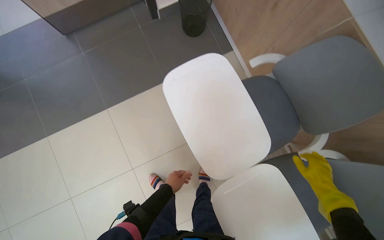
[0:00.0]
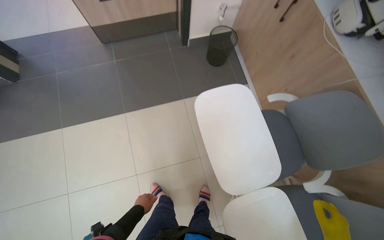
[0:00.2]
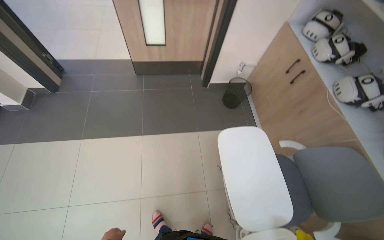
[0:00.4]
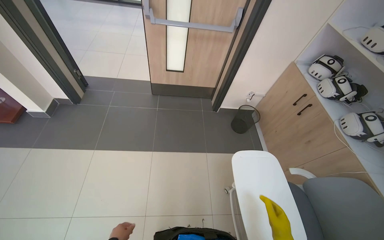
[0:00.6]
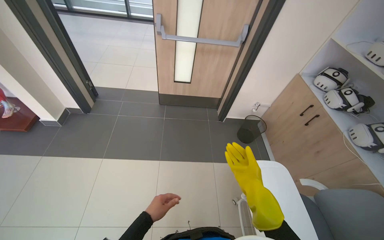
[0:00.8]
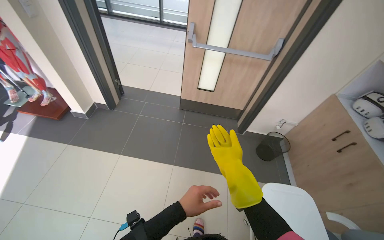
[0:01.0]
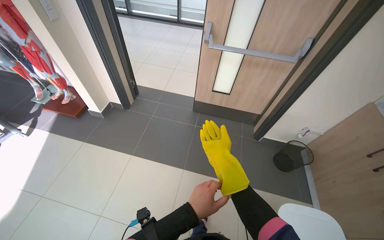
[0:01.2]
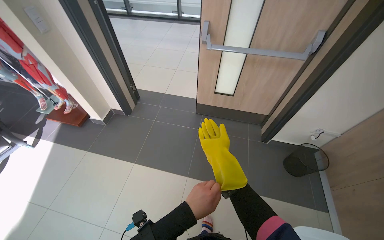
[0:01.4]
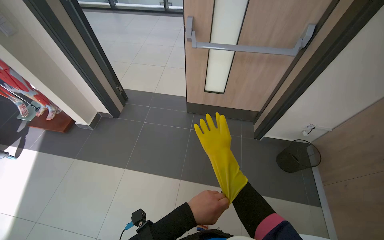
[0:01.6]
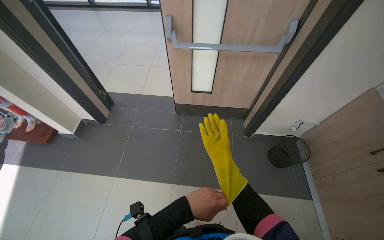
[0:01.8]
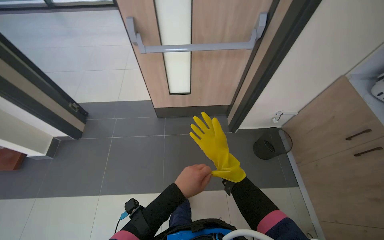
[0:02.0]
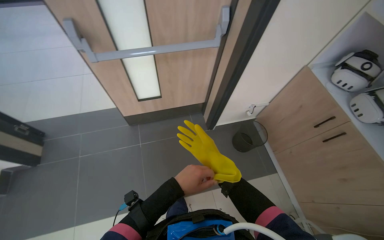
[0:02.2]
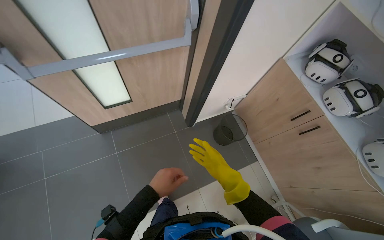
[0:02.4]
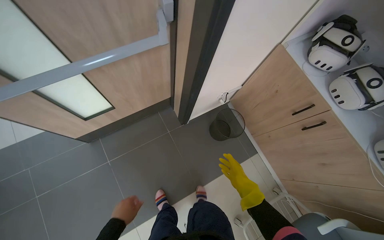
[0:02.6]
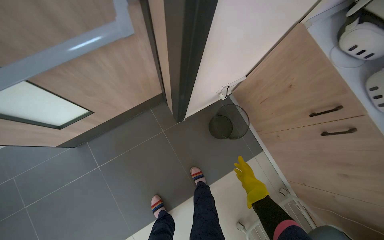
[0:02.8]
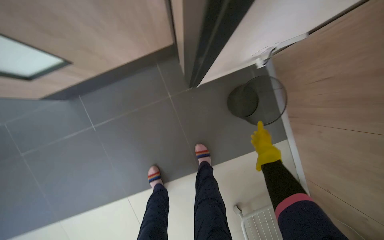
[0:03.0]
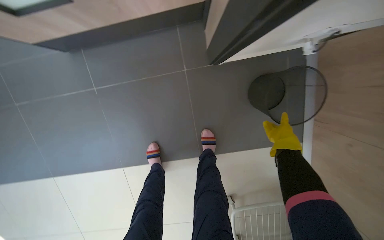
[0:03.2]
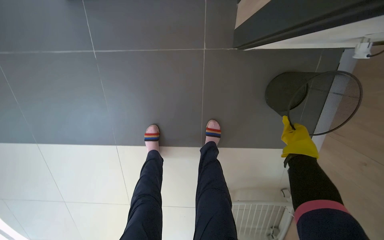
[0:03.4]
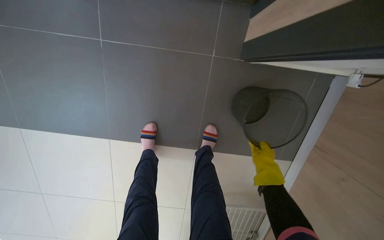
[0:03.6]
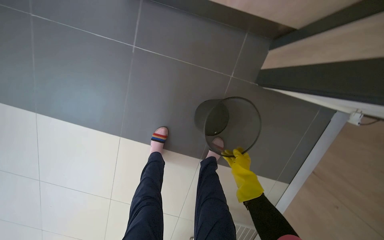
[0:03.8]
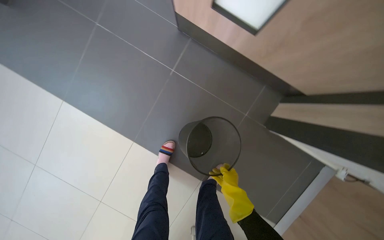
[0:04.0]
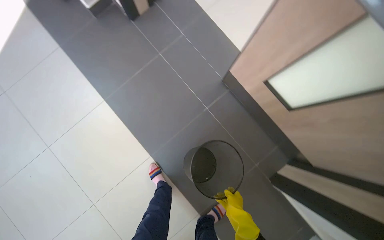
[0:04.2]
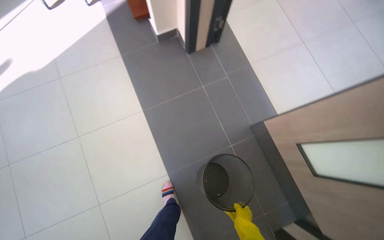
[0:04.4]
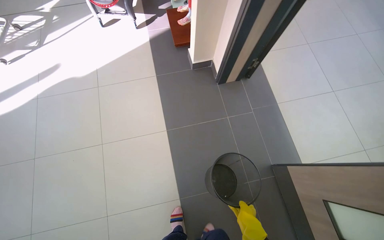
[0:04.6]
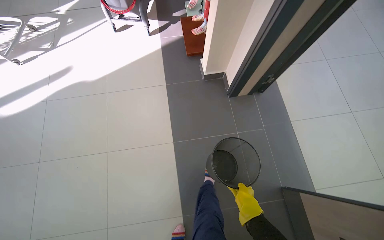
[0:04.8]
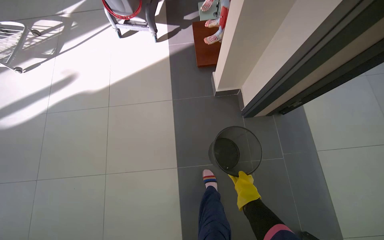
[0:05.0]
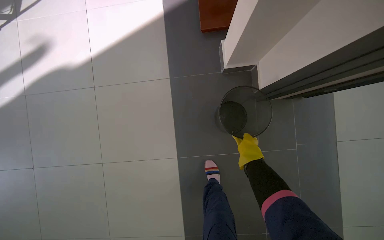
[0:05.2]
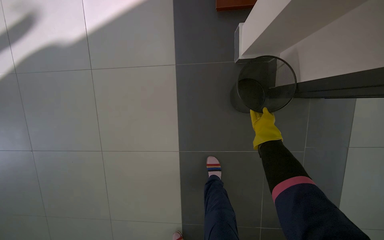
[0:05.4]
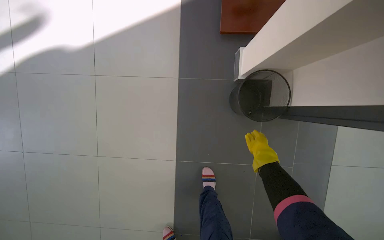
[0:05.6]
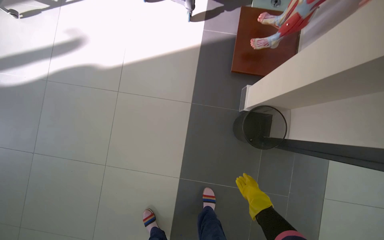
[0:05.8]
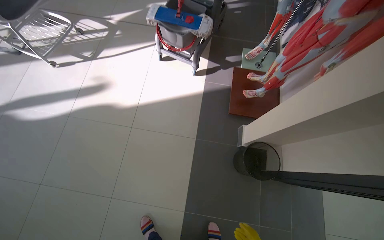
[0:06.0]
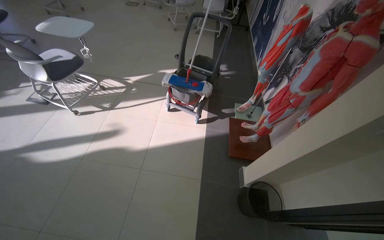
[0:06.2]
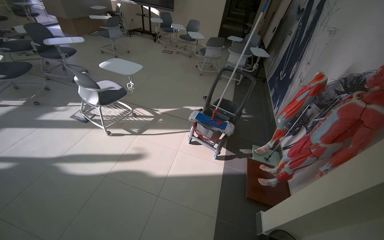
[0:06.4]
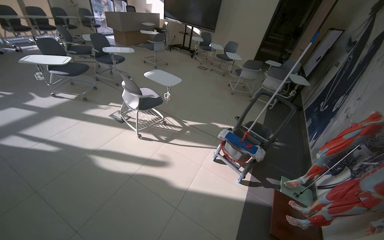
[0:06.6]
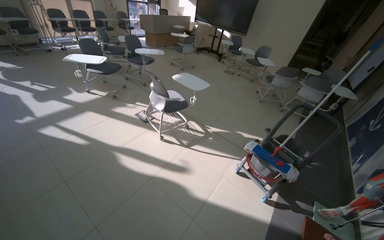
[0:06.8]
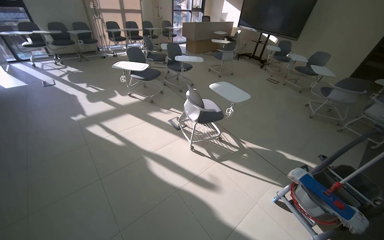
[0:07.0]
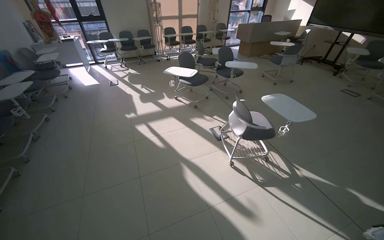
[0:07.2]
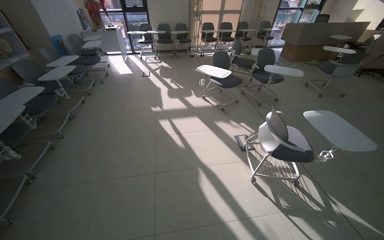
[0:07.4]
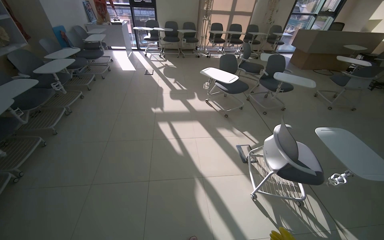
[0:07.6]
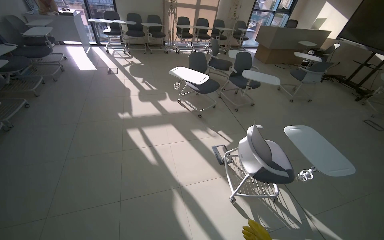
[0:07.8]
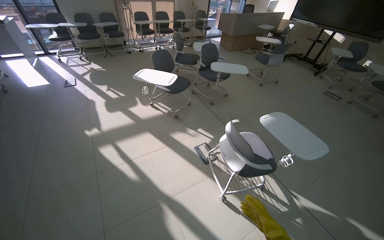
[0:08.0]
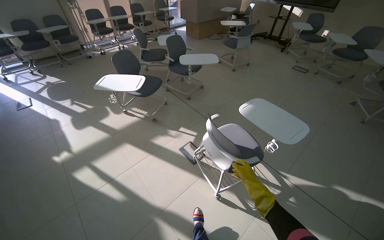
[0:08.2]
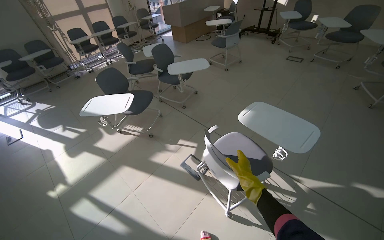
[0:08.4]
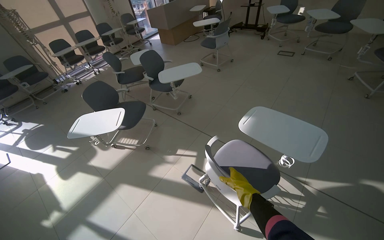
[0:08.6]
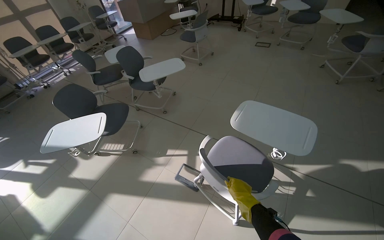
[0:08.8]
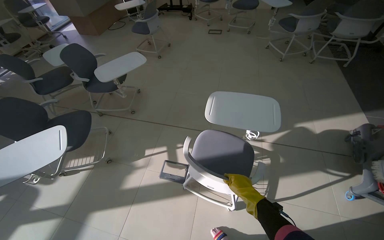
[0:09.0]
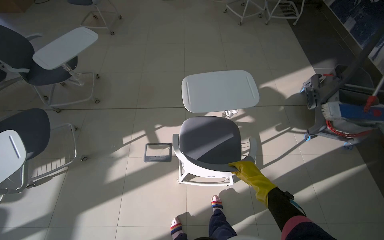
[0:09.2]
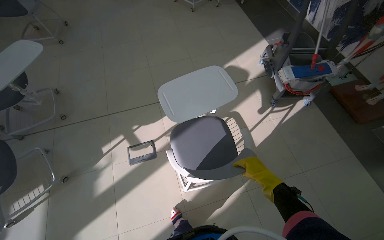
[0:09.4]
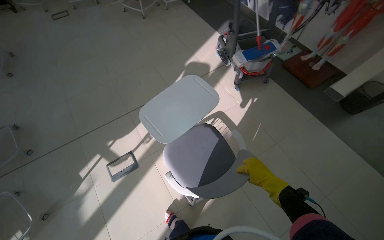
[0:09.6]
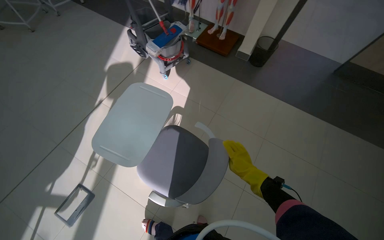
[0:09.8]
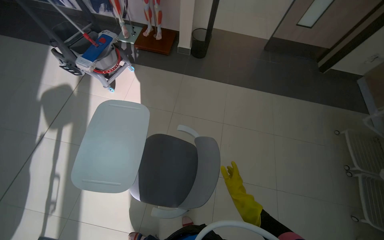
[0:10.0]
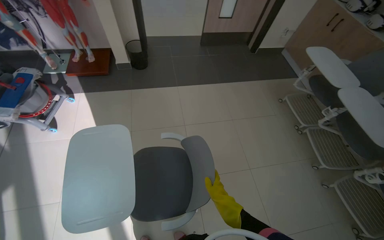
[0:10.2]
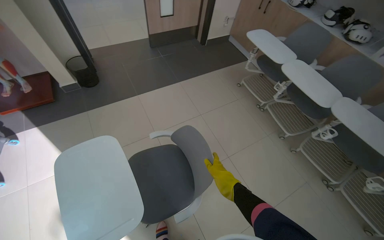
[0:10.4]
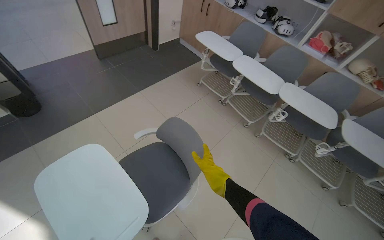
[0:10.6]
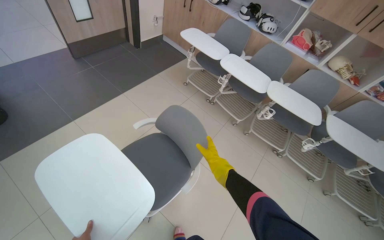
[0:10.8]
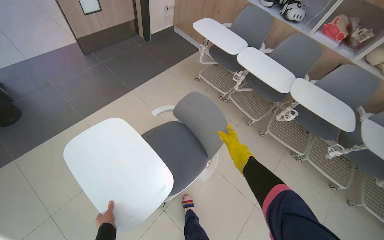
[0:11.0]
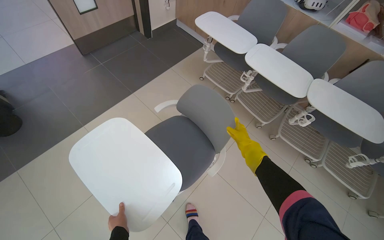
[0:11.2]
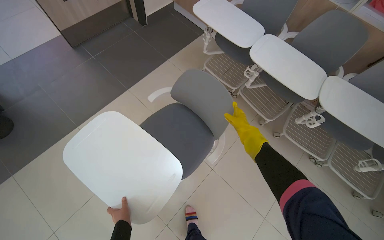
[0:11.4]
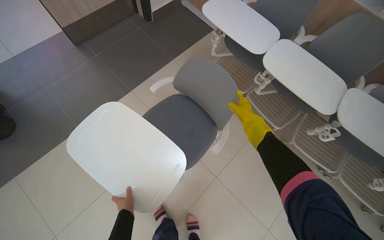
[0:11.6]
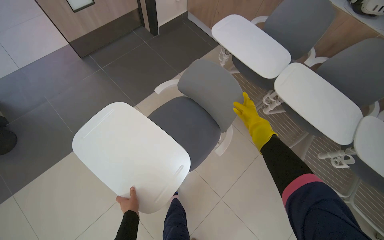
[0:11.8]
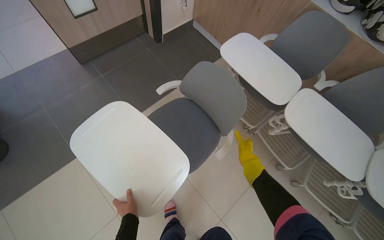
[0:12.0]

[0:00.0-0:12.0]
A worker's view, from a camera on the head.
Job: organizing items.
The whole recording: Organizing classroom furniture and items. The worker organizes the classroom by adjusting chairs, placing items on shelves, and repositioning a skeleton model.
0:00.0 to 0:01.6: The camera travels approximately 50 cm. The head turns to the left by about 35 degrees. The wearer looks approximately 30 degrees further upward.
0:01.6 to 0:03.0: The wearer moves roughly 1 m. The wearer's head swings some 35 degrees to the right. The view tilts some 40 degrees downward.
0:03.0 to 0:04.4: The wearer moves some 90 cm. The wearer looks approximately 15 degrees further upward. The scene rotates clockwise by some 85 degrees.
0:04.4 to 0:06.0: The camera travels approximately 1 m. Everything in view rotates some 30 degrees clockwise.
0:06.0 to 0:07.6: The camera travels some 1 m. The head turns to the left by about 75 degrees. The view tips upward by approximately 35 degrees.
0:07.6 to 0:09.0: The head travels roughly 90 cm. The head turns to the right by some 70 degrees.
0:09.0 to 0:10.4: The camera travels about 80 cm. The head rotates approximately 130 degrees to the right.
0:10.4 to 0:12.0: The camera travels approximately 90 cm.

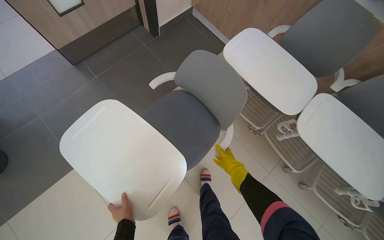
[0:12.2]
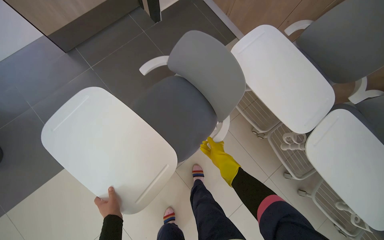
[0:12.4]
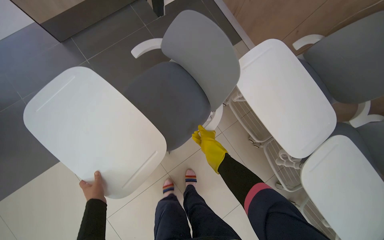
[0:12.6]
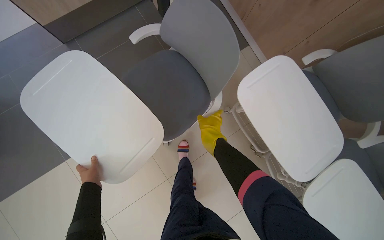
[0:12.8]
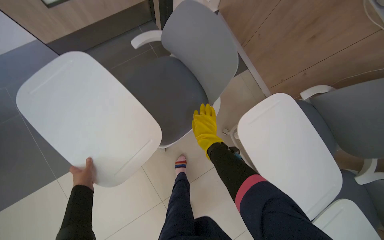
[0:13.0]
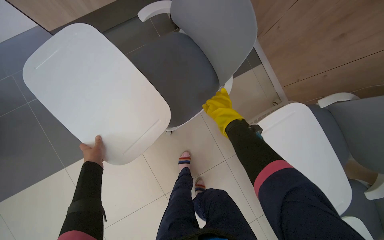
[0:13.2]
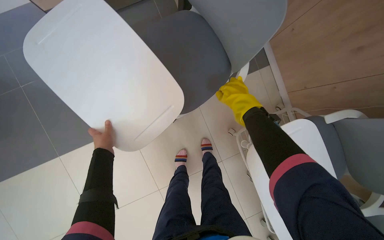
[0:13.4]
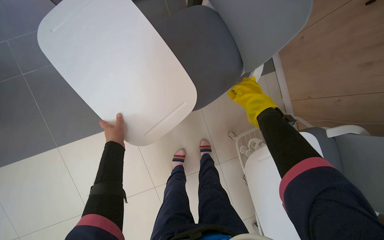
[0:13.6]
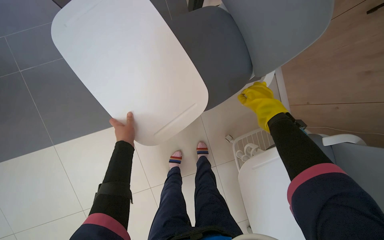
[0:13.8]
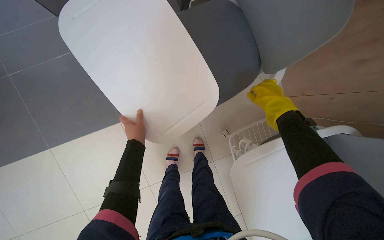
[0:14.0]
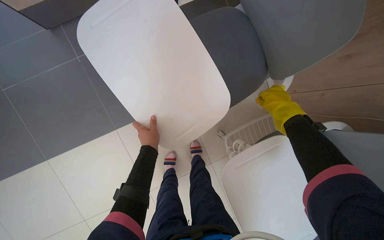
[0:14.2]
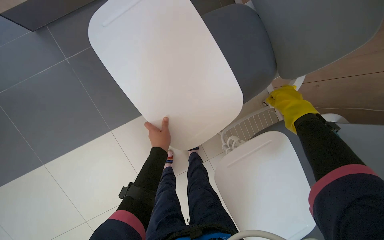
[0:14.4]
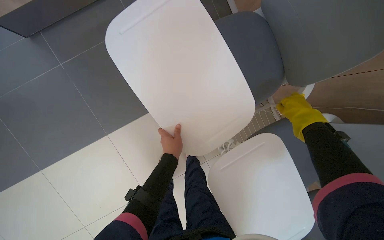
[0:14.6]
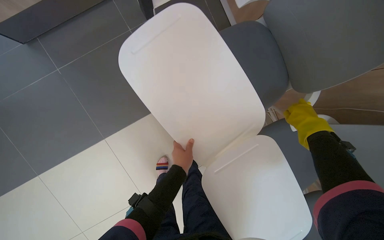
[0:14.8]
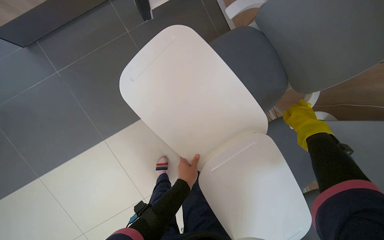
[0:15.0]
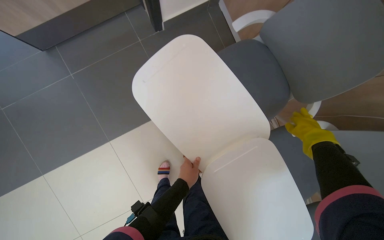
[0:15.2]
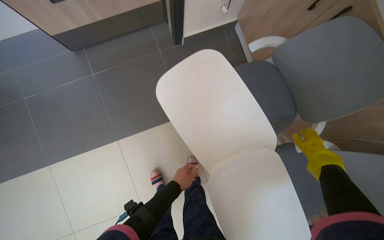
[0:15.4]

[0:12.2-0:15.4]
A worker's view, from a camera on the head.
Job: organizing items.
The whole recording: Organizing classroom furniture and items. The worker organizes the classroom by adjusting chairs, placing items on shelves, and repositioning a skeleton model.
0:12.2 to 0:13.8: The hands both shift up the picture by some 35 cm.
0:13.8 to 0:15.4: The right hand travels nearer to the camera by approximately 15 cm. The left hand shifts roughly 10 cm down the picture.

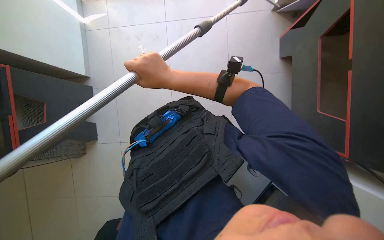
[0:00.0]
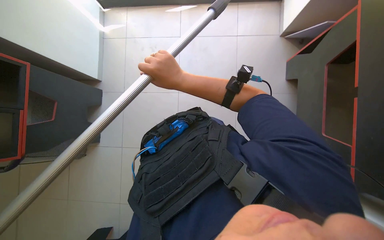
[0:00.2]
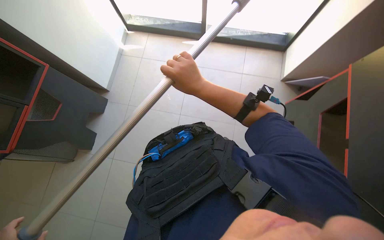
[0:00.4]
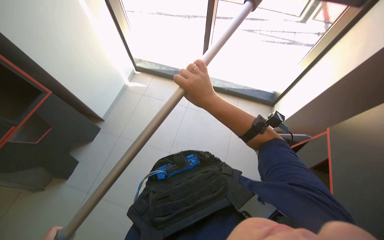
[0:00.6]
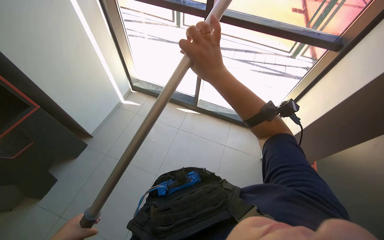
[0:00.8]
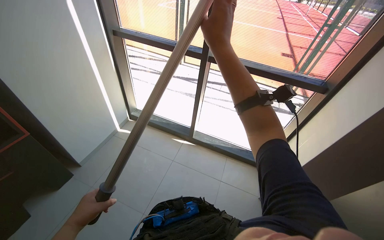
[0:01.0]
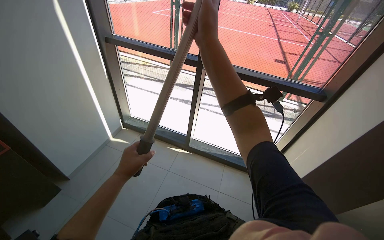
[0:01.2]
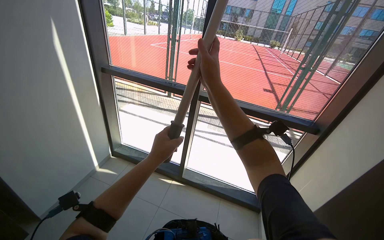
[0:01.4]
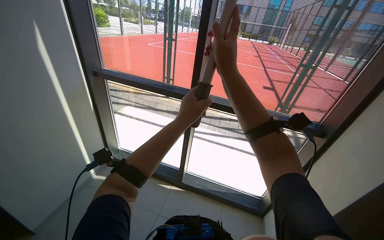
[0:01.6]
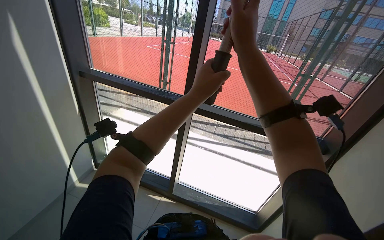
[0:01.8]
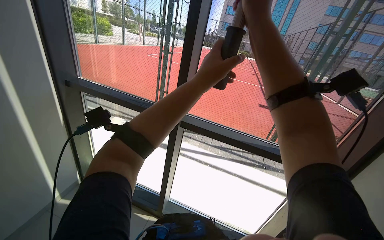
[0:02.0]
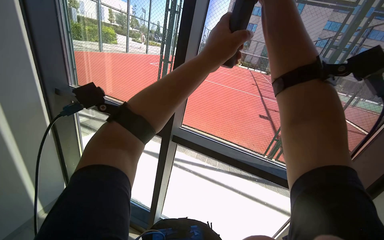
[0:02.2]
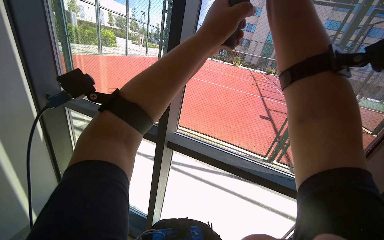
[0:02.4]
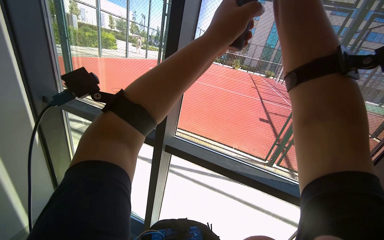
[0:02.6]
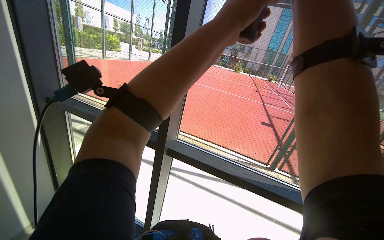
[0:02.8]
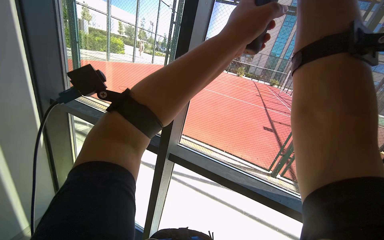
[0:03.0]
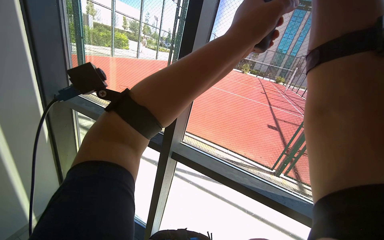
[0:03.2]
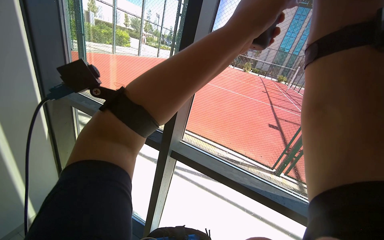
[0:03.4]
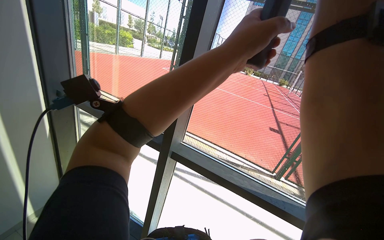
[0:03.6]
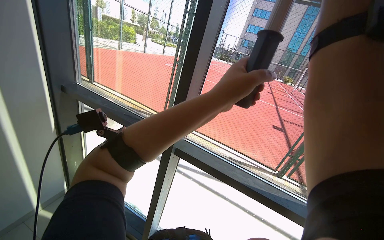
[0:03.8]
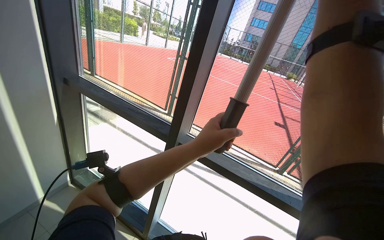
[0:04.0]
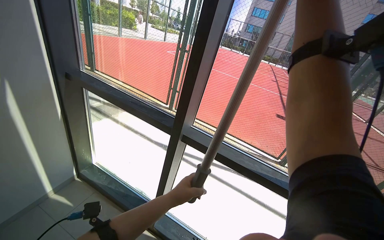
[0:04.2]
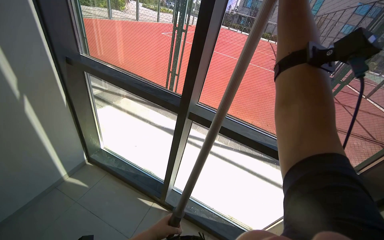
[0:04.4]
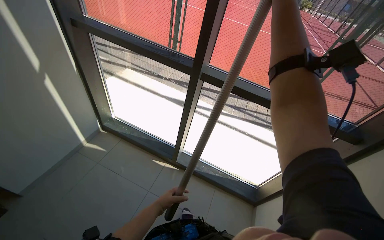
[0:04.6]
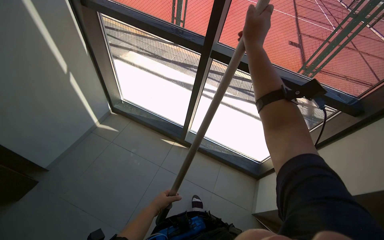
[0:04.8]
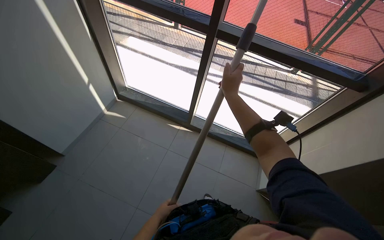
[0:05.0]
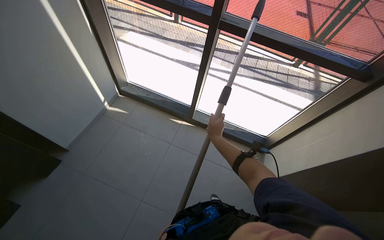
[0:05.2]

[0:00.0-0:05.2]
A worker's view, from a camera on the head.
Job: cleaning windows.
The whole recording: Cleaning windows with pole. The worker cleans the windows using a long pole with a cleaning head.
0:00.0 to 0:01.8: The view tips upward by about 70 degrees. The scene rotates clockwise by roughly 25 degrees.
0:01.8 to 0:03.4: The right hand is displaced to the right by approximately 25 cm; the left hand heads up the picture and to the right, covering roughly 30 cm.
0:03.4 to 0:05.2: The view tilts about 30 degrees downward.
